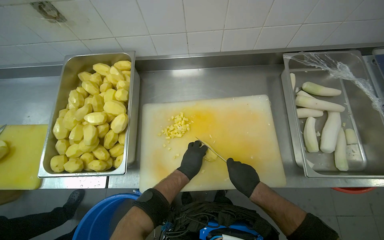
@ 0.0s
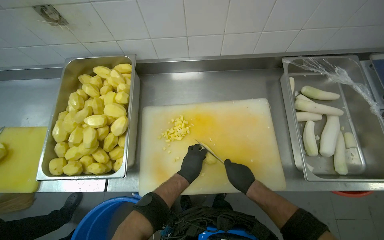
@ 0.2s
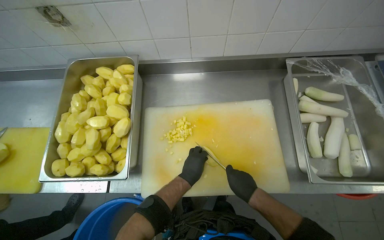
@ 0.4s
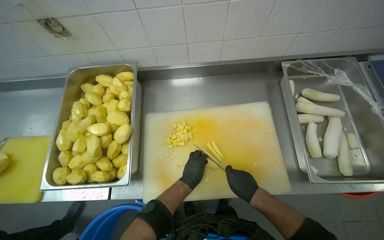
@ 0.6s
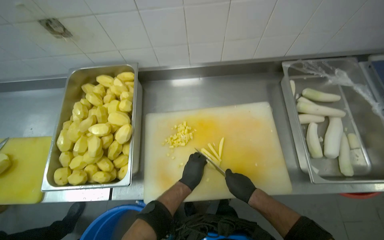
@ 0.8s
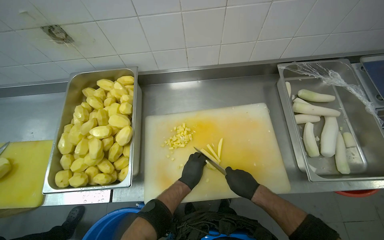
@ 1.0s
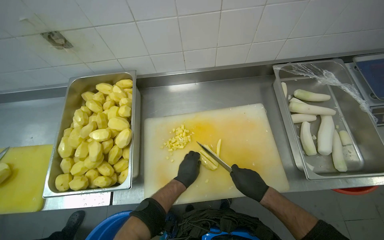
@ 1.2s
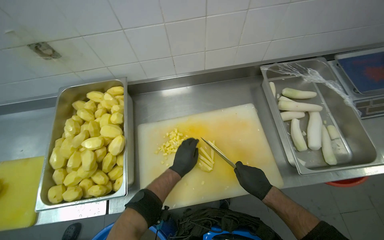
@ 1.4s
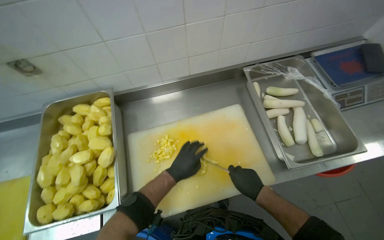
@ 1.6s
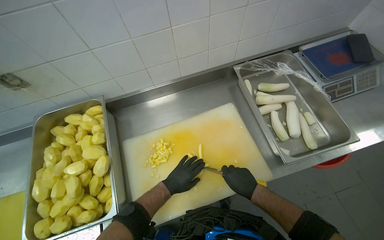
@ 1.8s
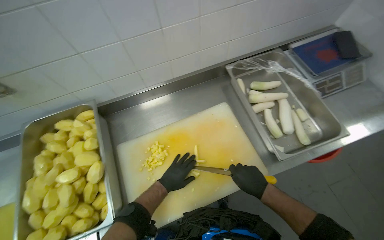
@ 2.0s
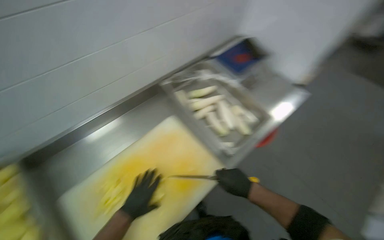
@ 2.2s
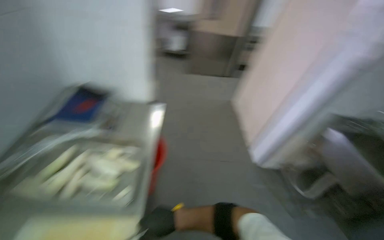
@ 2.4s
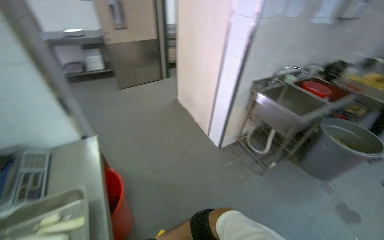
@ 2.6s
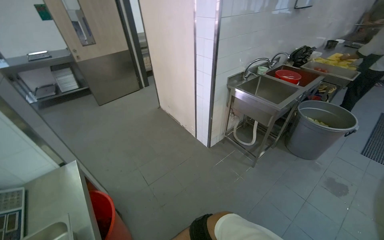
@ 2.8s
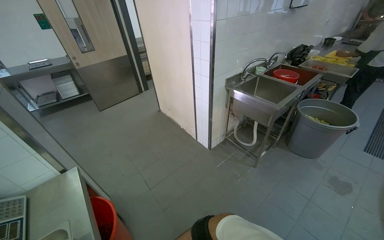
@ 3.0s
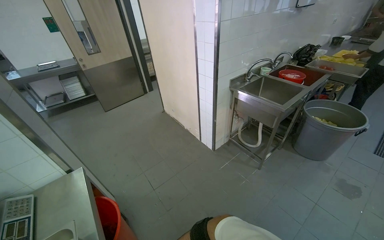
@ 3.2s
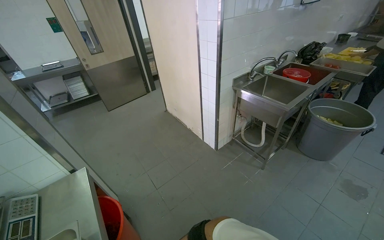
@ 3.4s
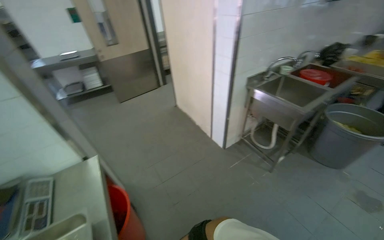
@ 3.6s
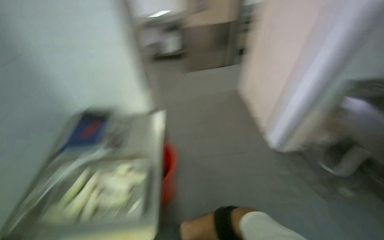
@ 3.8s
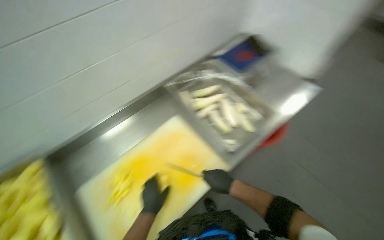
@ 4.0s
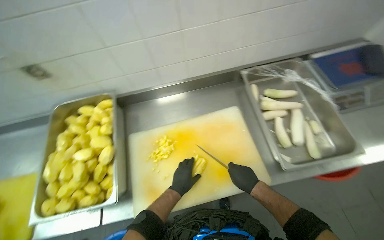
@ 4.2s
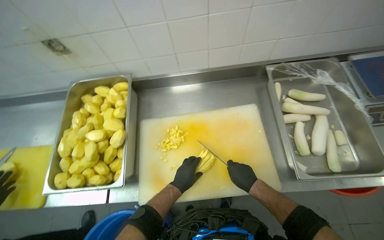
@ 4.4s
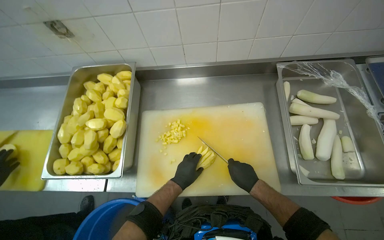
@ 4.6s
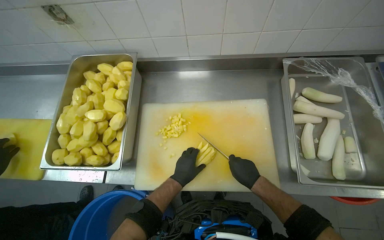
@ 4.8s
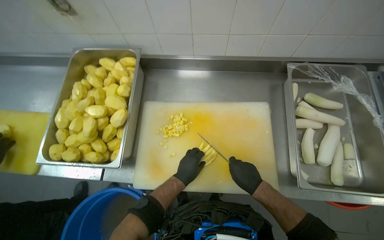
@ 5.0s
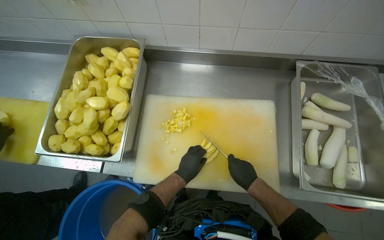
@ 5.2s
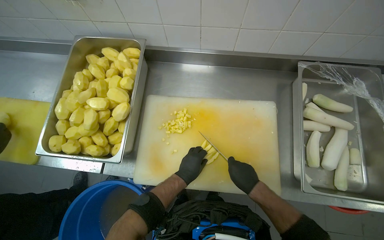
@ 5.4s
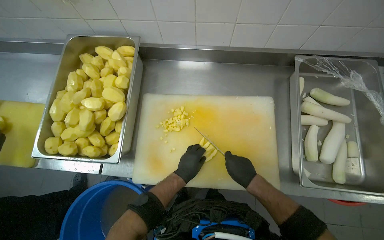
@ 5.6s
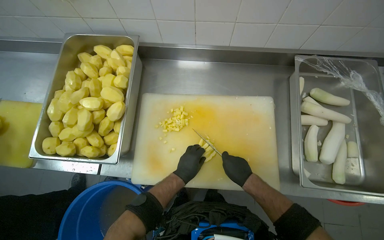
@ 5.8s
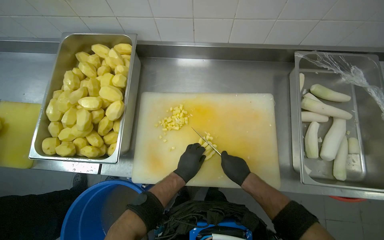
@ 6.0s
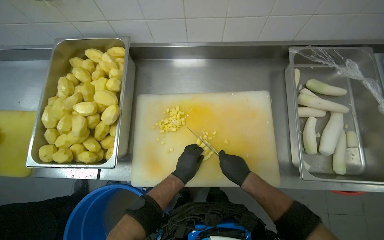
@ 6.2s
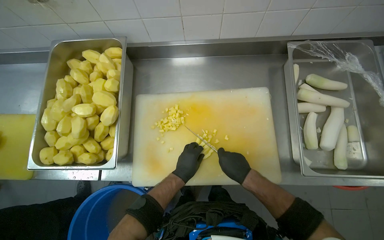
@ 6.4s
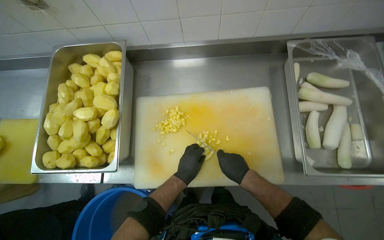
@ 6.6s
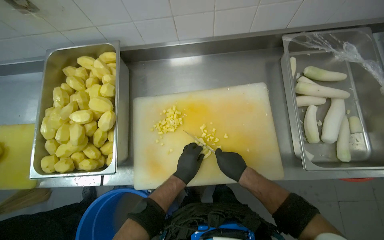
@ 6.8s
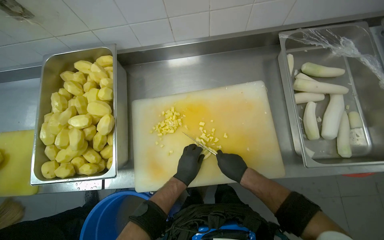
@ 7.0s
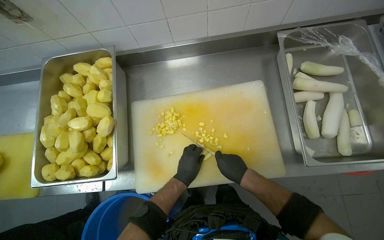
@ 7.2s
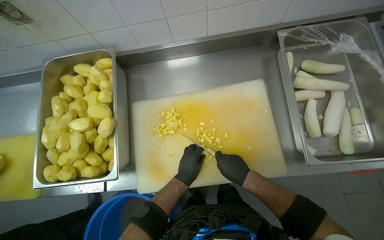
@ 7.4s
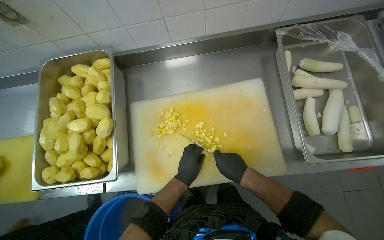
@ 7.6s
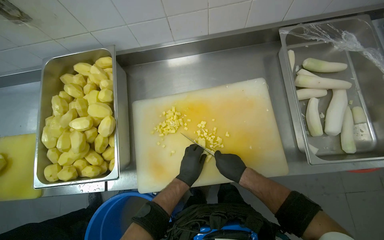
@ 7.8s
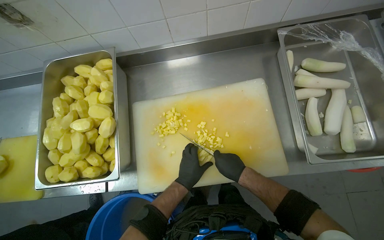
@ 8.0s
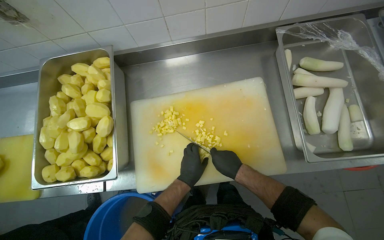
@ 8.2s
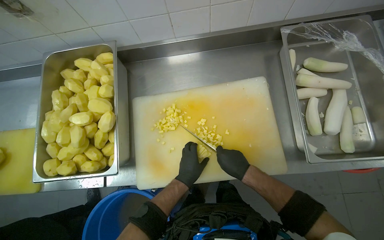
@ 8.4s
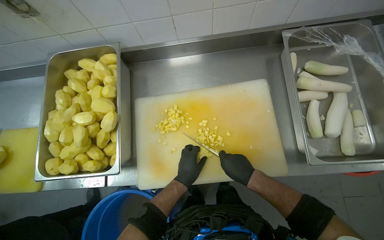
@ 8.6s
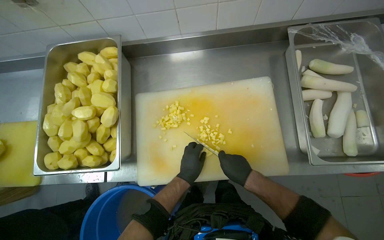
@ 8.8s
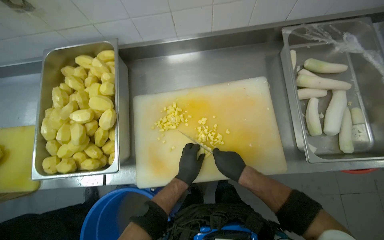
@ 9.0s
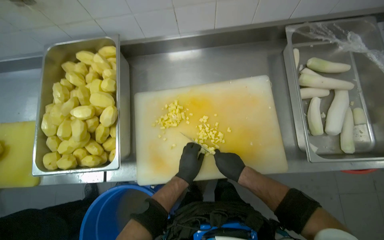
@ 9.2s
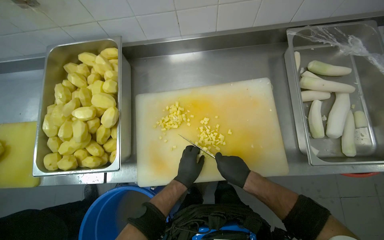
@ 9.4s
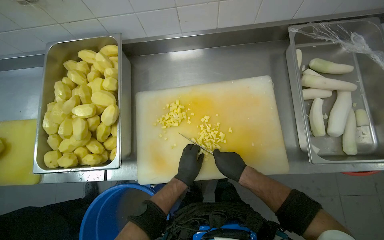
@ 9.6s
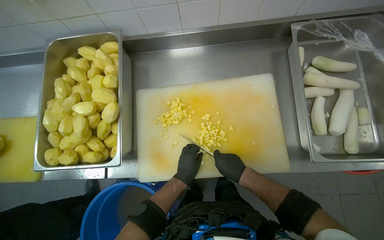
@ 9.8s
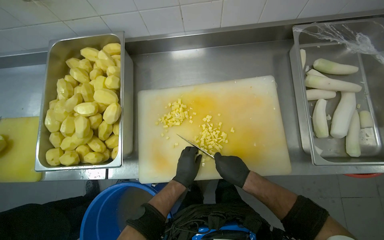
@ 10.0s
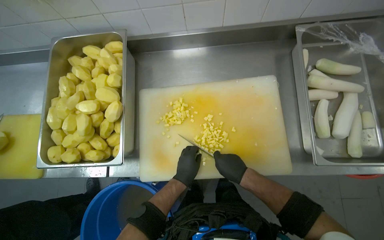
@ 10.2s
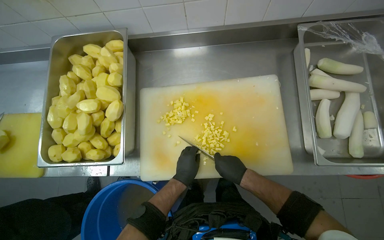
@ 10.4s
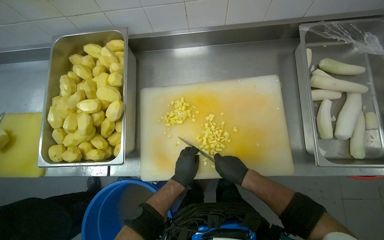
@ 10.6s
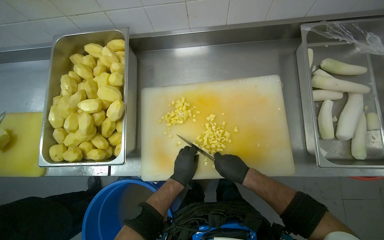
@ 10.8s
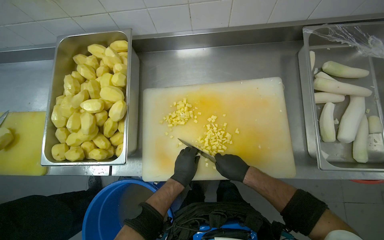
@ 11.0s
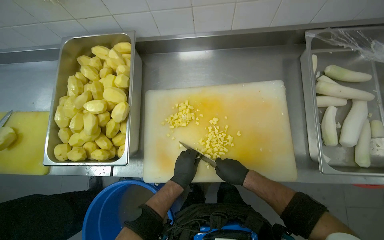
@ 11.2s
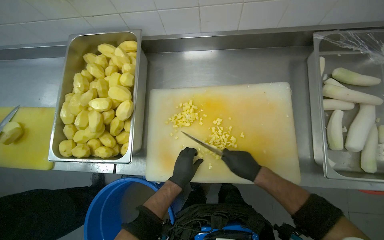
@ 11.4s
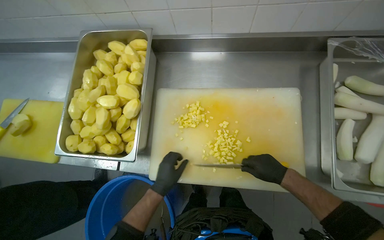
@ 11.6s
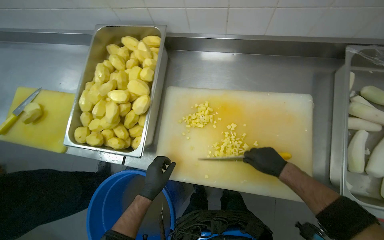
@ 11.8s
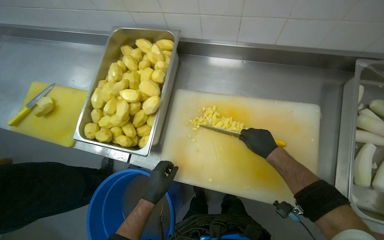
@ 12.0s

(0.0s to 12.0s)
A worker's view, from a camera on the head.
Job: preparing food.
The whole recording: Chopping peeled potatoes. The worker uses a knife to chop peeled potatoes into smaller pieces on a cutting board.
0.0s - 1.6s: The hands are busy where they are.
1.6s - 3.0s: The wearer's head swings some 105 degrees to the right. The wearer looks approximately 15 degrees further upward.
3.0s - 4.4s: The head turns to the left by approximately 115 degrees. The camera pitches downward, by roughly 30 degrees.
6.0s - 10.4s: The hands work in one place, with small movements.
10.4s - 12.0s: The right hand moves up the picture, roughly 20 cm; the left hand travels to the left by about 15 cm.

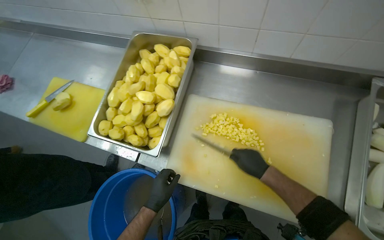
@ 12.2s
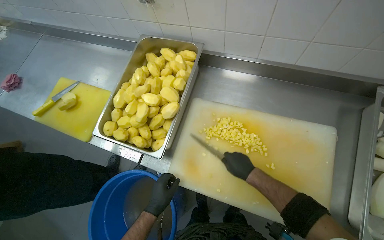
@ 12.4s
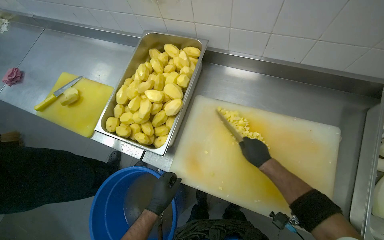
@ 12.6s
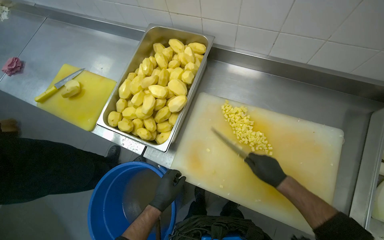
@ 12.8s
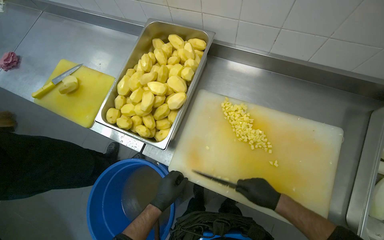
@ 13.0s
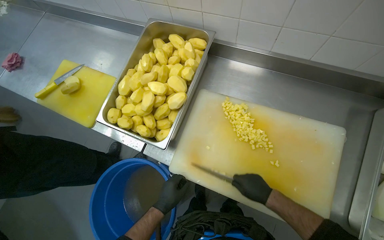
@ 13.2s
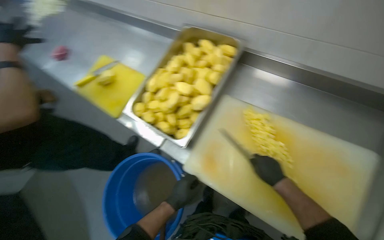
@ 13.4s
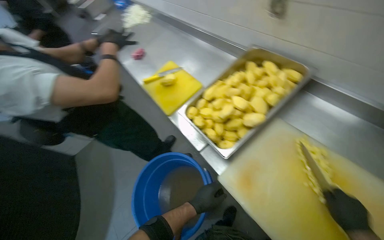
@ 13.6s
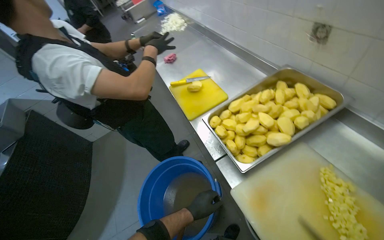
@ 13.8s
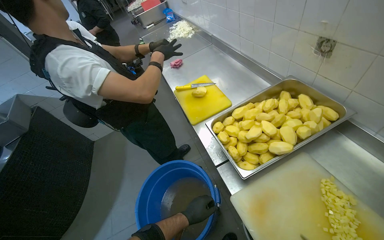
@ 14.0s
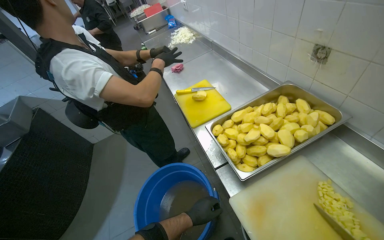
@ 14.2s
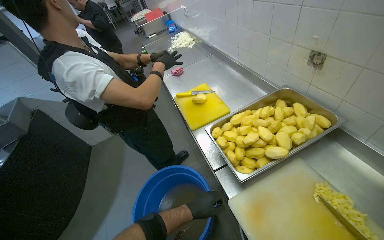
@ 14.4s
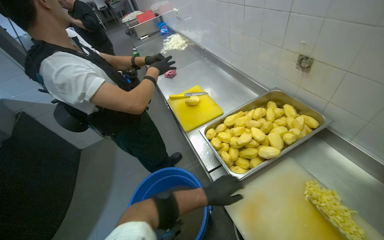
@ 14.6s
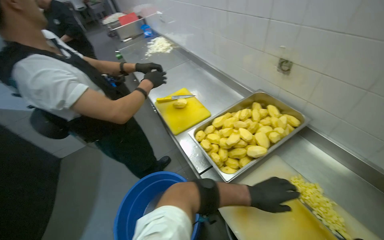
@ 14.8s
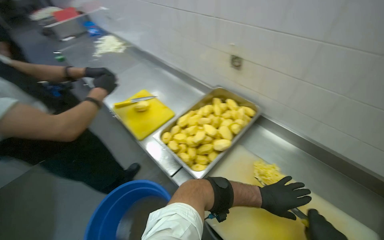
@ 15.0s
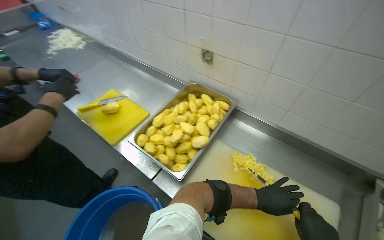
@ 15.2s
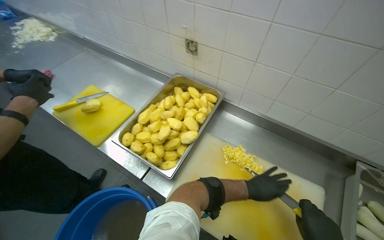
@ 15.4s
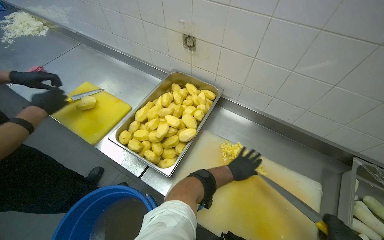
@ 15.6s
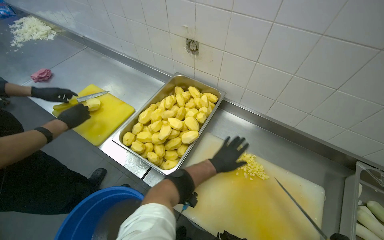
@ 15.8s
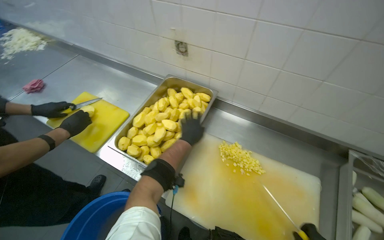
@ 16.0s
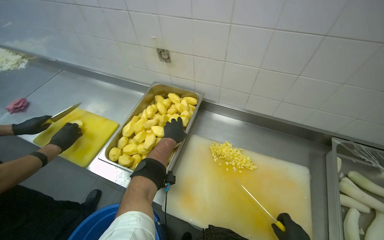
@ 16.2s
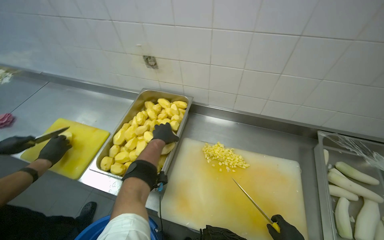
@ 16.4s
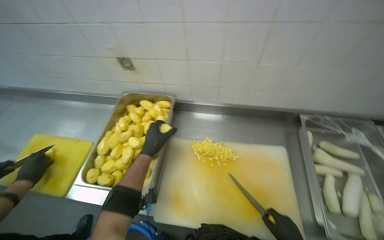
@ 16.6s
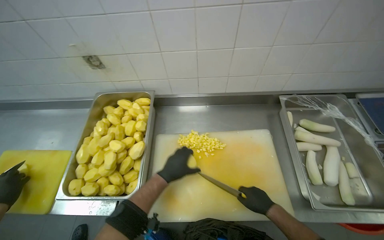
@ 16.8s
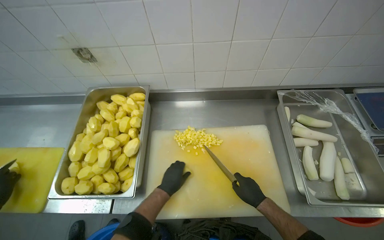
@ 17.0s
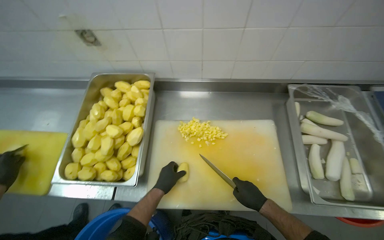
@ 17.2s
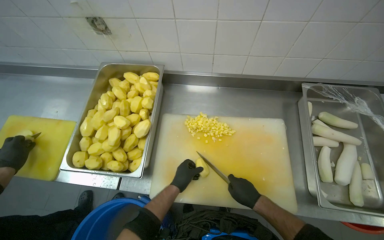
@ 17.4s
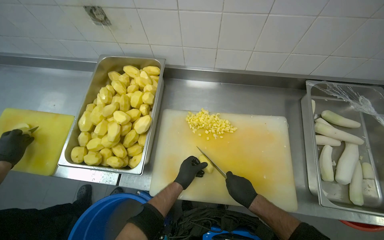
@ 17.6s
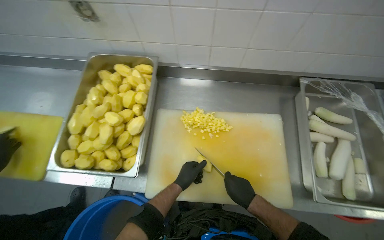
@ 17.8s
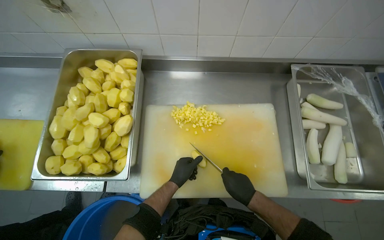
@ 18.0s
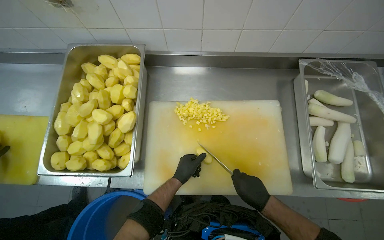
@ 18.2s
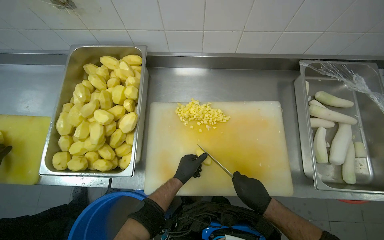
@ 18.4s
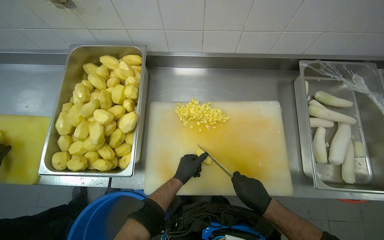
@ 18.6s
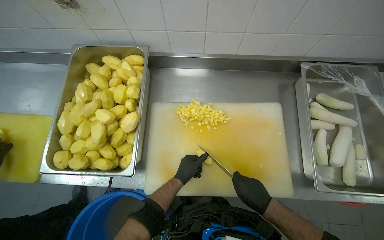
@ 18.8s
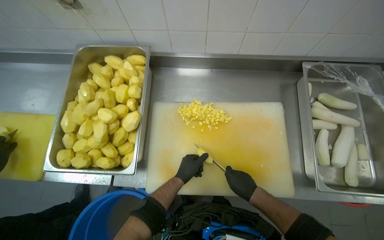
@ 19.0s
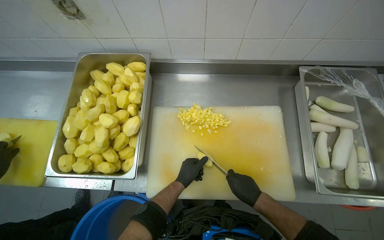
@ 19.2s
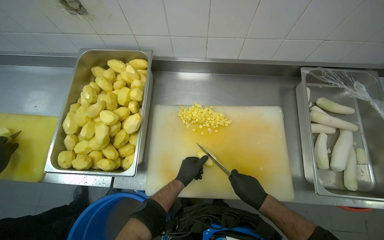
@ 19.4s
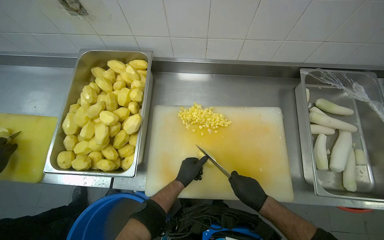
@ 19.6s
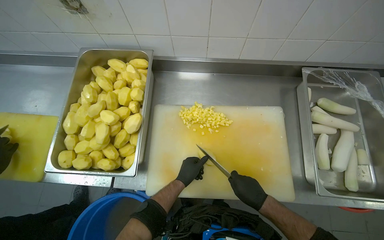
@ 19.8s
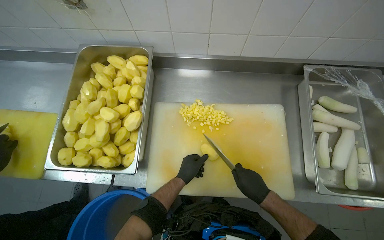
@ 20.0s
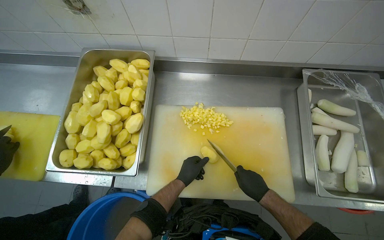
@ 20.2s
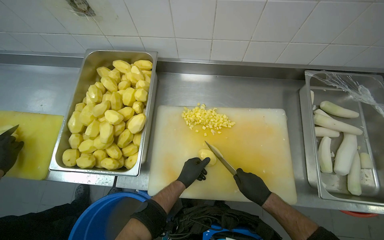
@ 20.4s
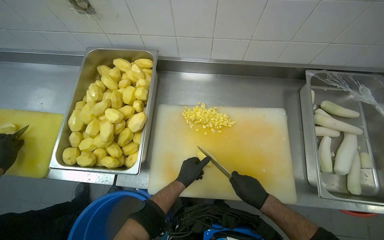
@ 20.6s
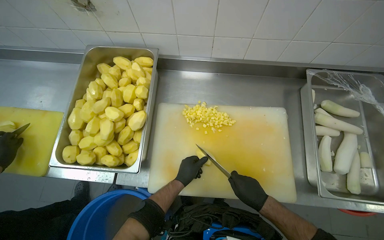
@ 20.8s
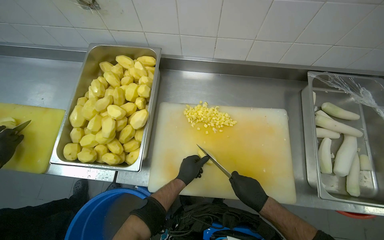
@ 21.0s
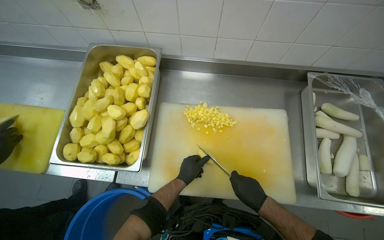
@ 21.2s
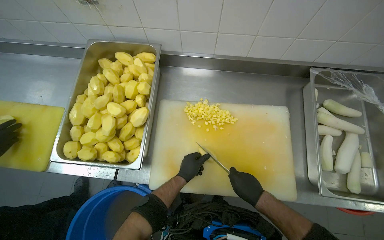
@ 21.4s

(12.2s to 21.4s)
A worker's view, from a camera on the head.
Job: preparing food.
The whole recording: Chopping peeled potatoes. The worker uses a knife to chop peeled potatoes into smaller pieces on a cutting board.
12.2s - 13.8s: The head rotates some 45 degrees to the left.
13.8s - 15.2s: The wearer's head swings approximately 30 degrees to the right.
15.2s - 16.8s: The wearer's head swings approximately 35 degrees to the right.
16.8s - 18.4s: The wearer looks about 15 degrees further downward. The left hand heads farther from the camera, covering some 15 cm.
18.4s - 21.4s: The hands work in one place, with small movements.
